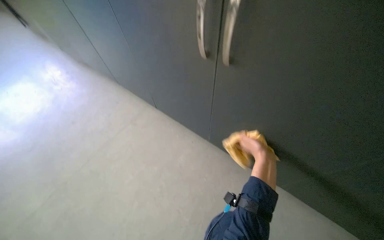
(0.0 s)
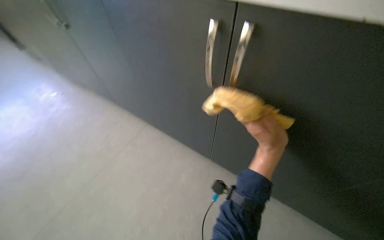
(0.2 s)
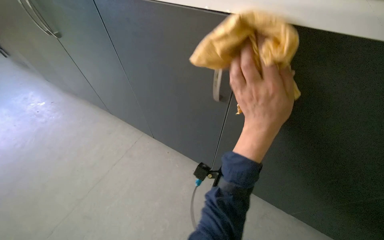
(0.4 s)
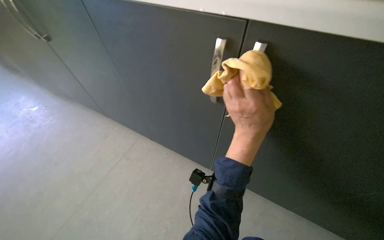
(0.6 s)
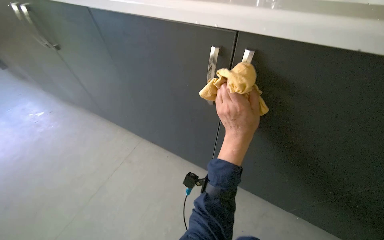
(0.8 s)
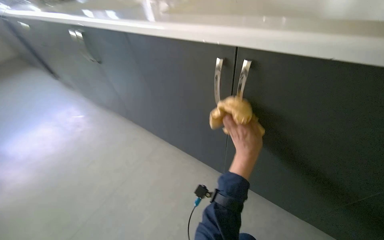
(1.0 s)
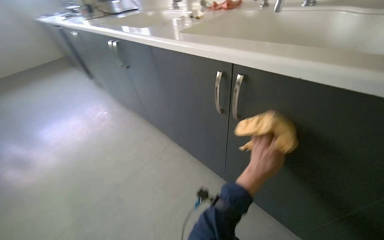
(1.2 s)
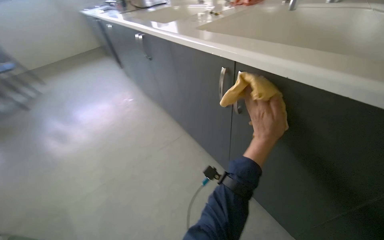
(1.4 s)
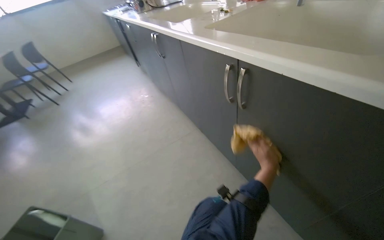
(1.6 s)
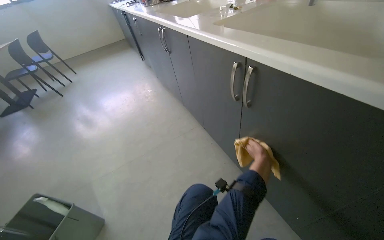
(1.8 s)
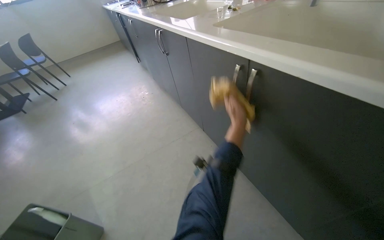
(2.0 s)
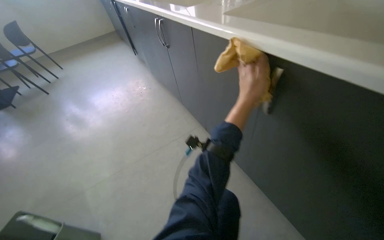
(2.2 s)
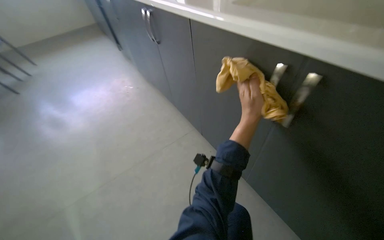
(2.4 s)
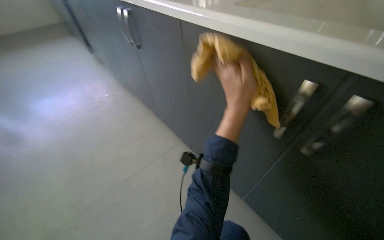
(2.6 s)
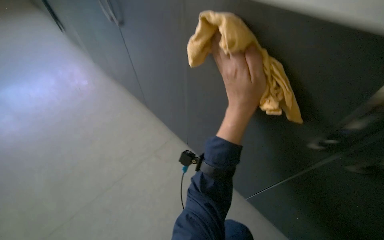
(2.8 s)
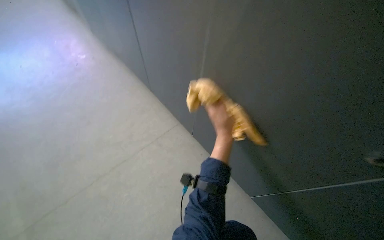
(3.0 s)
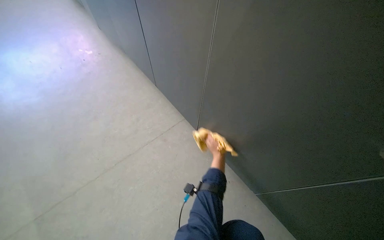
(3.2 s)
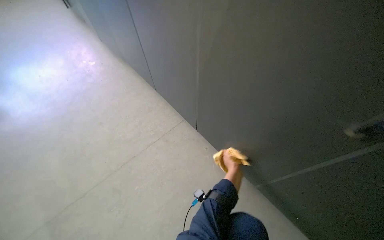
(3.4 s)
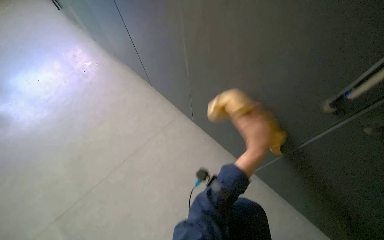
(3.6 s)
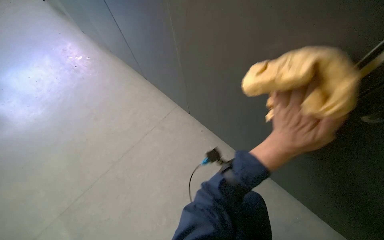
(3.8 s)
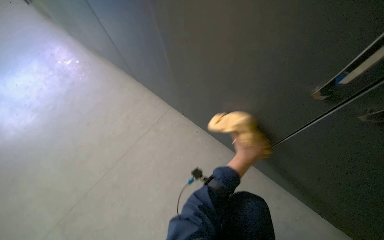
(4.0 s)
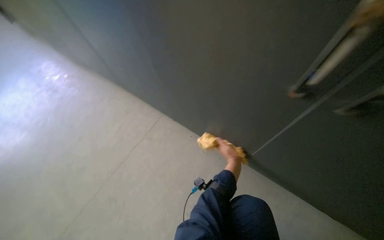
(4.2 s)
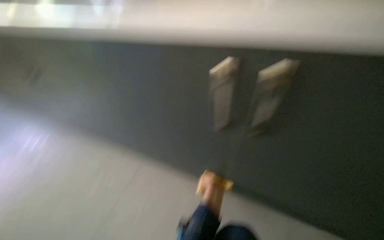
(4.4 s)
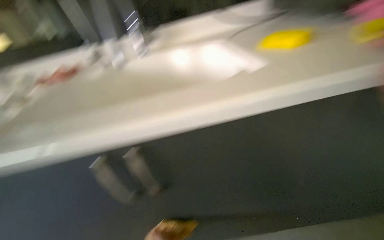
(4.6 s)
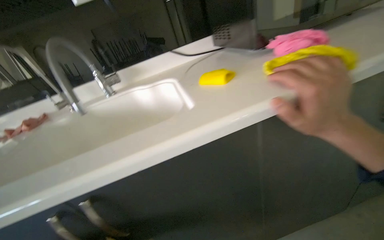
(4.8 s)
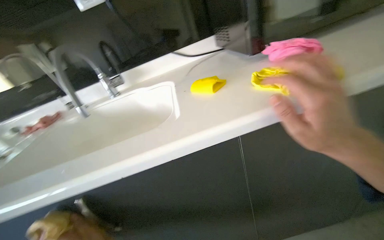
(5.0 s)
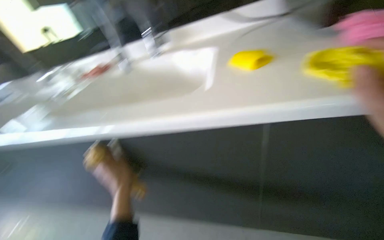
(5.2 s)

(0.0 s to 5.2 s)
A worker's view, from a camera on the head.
Job: cleaning kitchen.
The whole recording: Cleaning exterior of kitchen cabinets. The worker wipes the exterior surfaces of the kitchen cabinets with a cloth.
0.0 s - 1.8 s: The wearer's head swings roughly 20 degrees to the left.
1.8 s - 3.4 s: The wearer looks roughly 20 degrees further to the right. The left hand is displaced farther from the camera and to the left by approximately 20 cm.
3.4 s - 5.2 s: The camera pitches upward, by roughly 20 degrees.

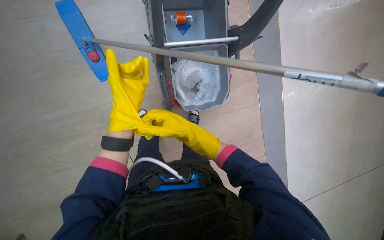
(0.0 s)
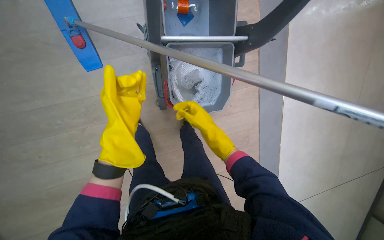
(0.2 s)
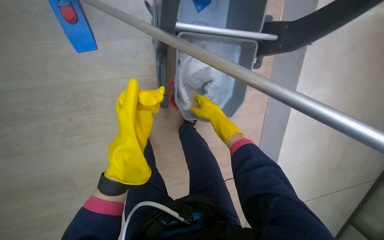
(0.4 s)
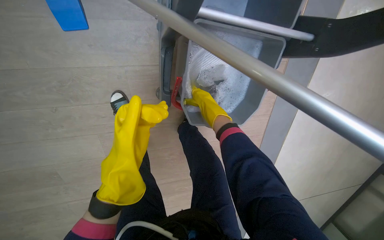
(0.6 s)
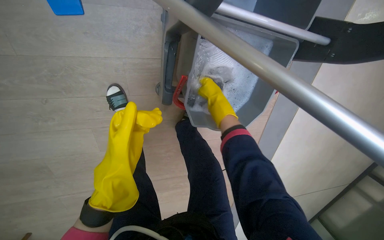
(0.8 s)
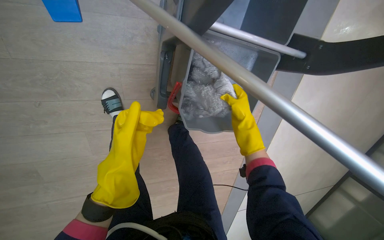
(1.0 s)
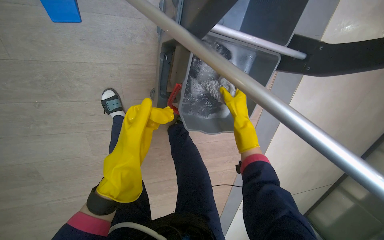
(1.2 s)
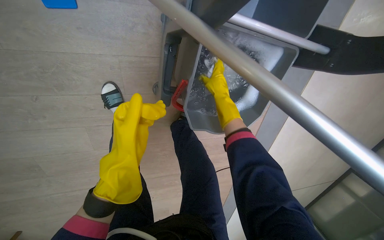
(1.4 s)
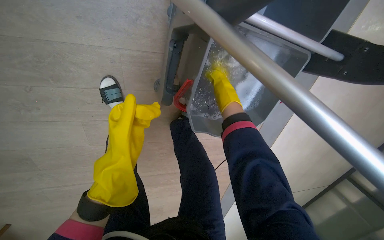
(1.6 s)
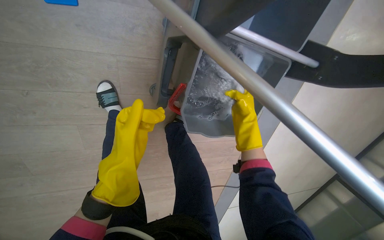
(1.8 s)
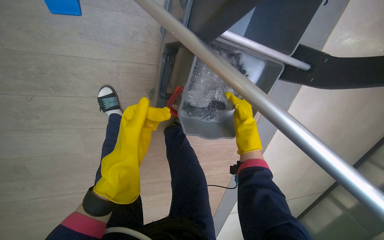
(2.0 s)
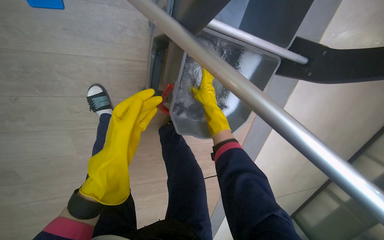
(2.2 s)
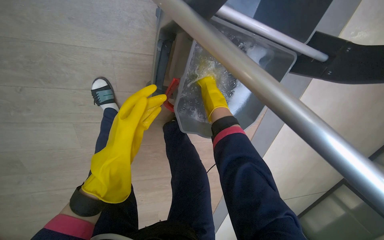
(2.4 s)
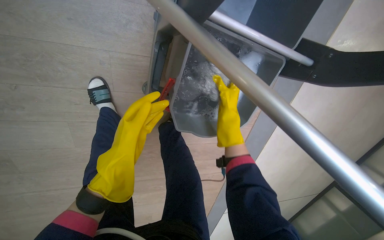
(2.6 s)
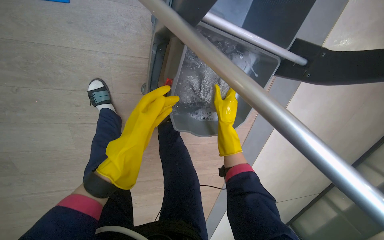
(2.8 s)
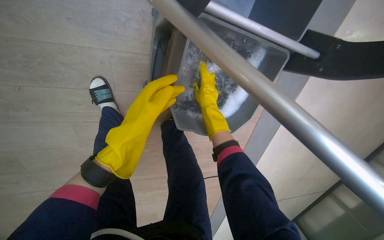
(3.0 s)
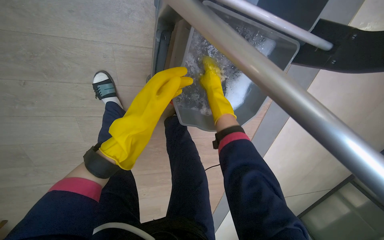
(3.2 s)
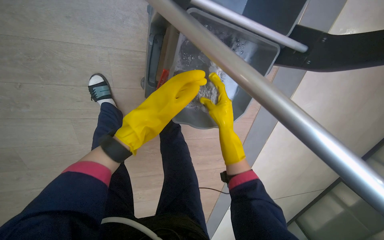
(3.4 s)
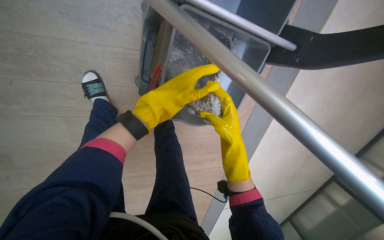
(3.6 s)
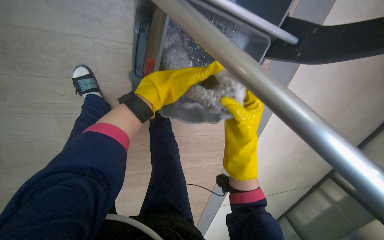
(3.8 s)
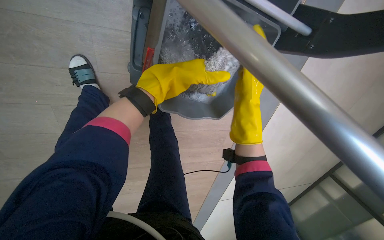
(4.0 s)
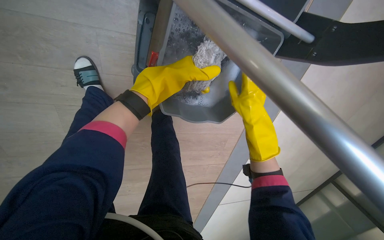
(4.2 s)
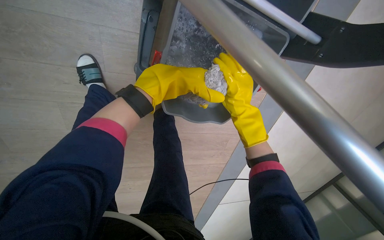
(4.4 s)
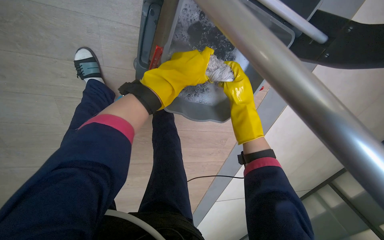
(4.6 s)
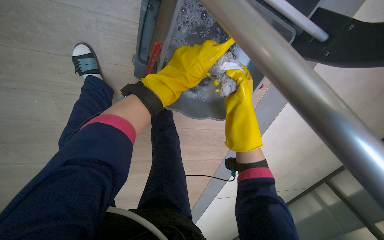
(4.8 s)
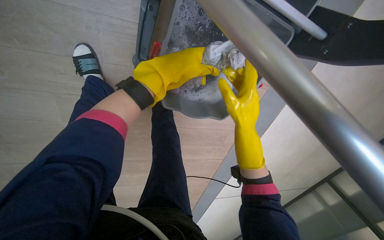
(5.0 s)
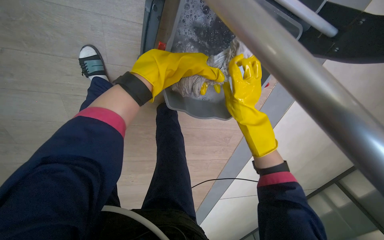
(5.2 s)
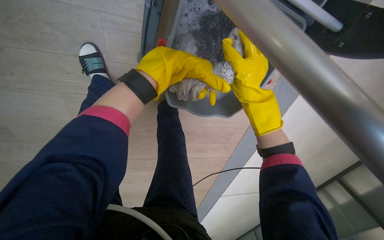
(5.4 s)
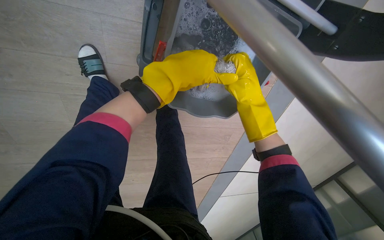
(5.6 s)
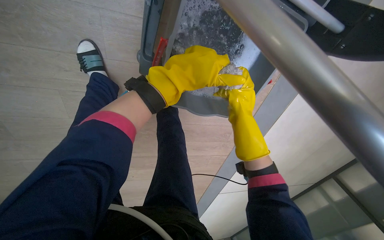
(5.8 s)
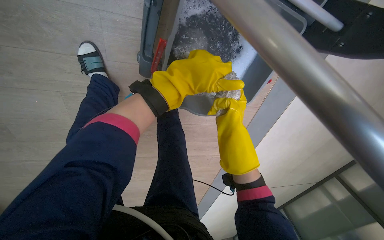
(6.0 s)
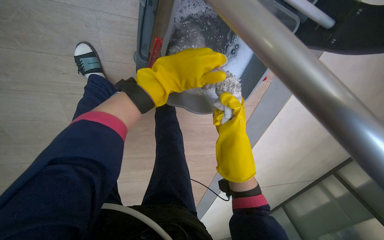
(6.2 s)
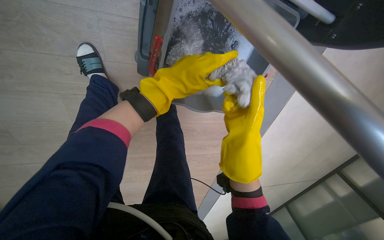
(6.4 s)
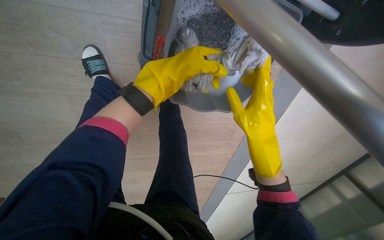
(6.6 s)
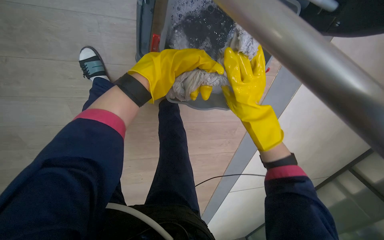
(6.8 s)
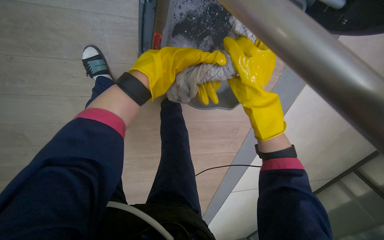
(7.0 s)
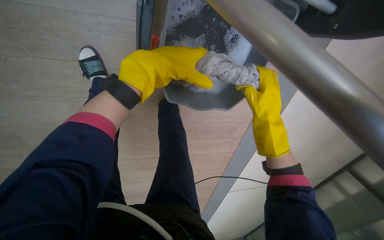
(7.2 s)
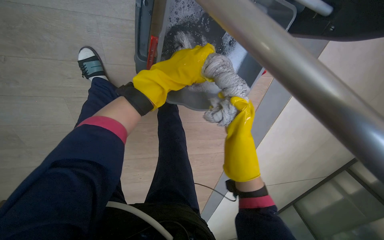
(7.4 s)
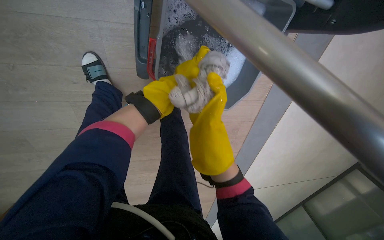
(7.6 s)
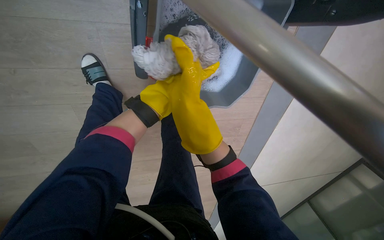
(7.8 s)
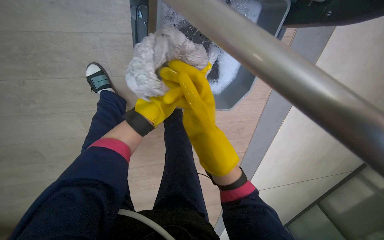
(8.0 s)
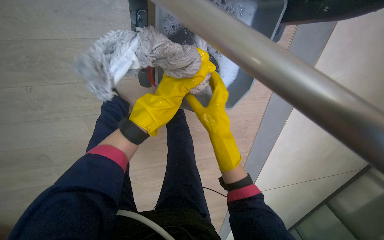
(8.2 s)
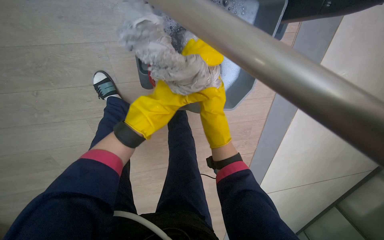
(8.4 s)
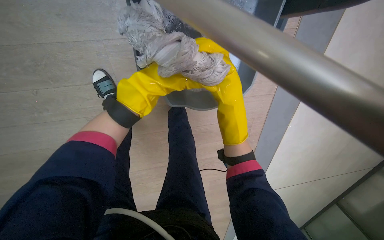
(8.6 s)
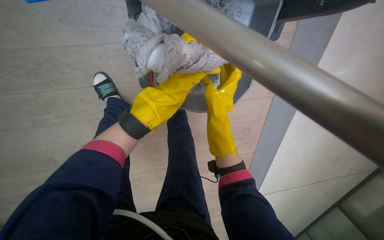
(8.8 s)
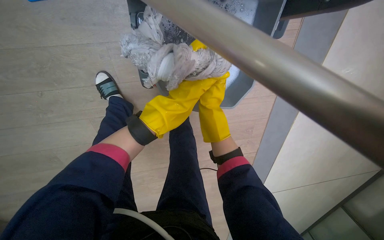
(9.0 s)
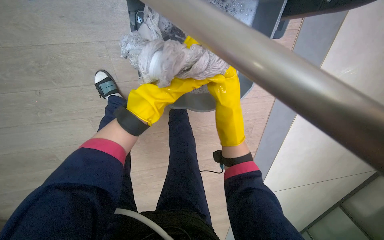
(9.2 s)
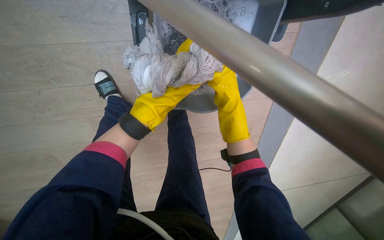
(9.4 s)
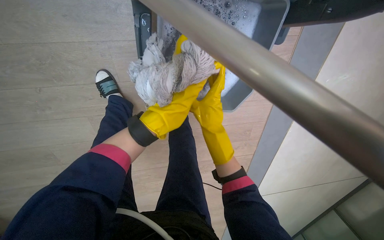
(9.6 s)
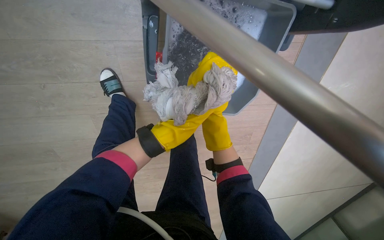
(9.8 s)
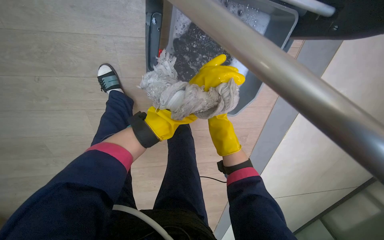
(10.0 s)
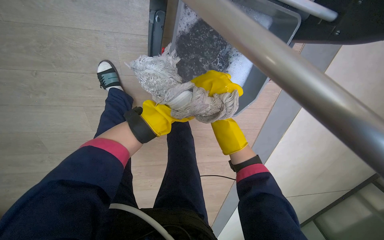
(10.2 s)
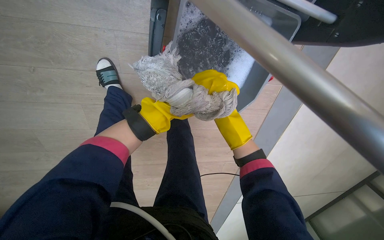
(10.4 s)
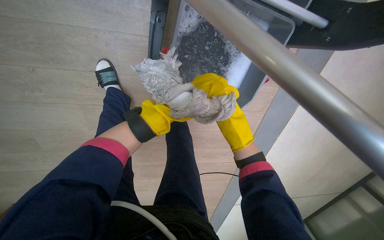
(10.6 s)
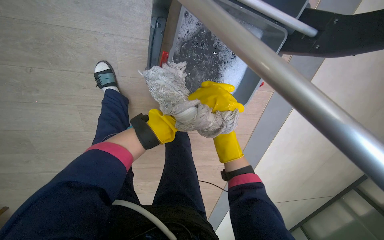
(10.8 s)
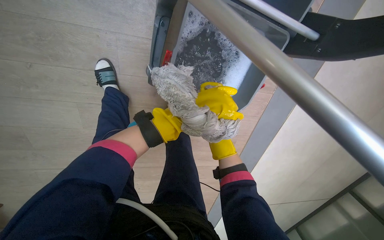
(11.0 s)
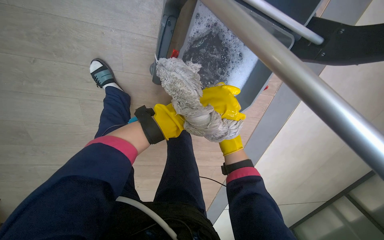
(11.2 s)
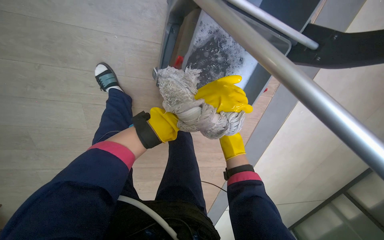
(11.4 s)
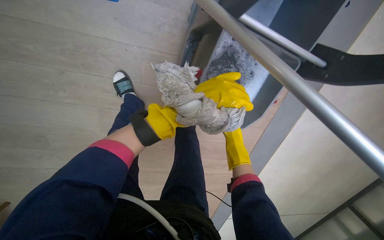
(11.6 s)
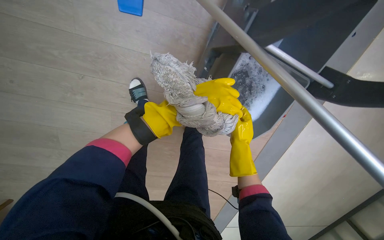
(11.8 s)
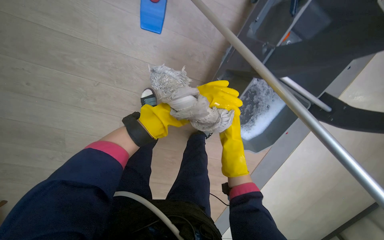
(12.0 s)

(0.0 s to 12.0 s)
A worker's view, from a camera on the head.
Job: preparing cleaning supplies.
The whole recording: Attaching a Mop Cloth. The worker washes a white cloth and attaches it to the mop head.
0.0 s - 1.6 s: The camera pitches downward, by roughly 15 degrees.
1.6 s - 3.0 s: The right hand swings up and down the picture, approximately 15 cm each way, with 2 reversals.
3.0 s - 4.4 s: Both hands travel together to the right, approximately 15 cm.
4.4 s - 6.0 s: The right hand moves farther from the camera, about 10 cm.
6.0 s - 7.6 s: The left hand shifts roughly 15 cm farther from the camera, while the right hand is displaced nearer to the camera and to the left by some 15 cm.
7.6 s - 9.0 s: The right hand swings nearer and farther, roughly 20 cm each way, with 2 reversals.
9.0 s - 10.4 s: The left hand shifts about 10 cm farther from the camera. The right hand travels farther from the camera and back again, about 10 cm each way.
10.4 s - 12.0 s: The wearer looks about 15 degrees further upward. The right hand is displaced nearer to the camera and to the left by some 25 cm, while the left hand moves nearer to the camera, about 20 cm.

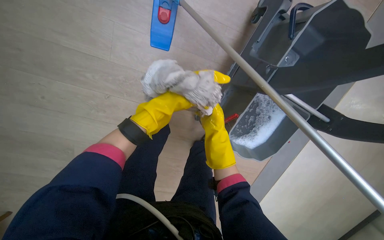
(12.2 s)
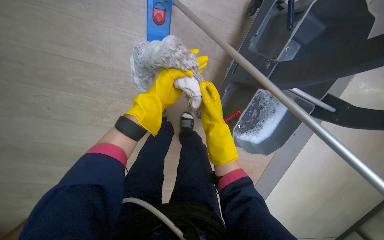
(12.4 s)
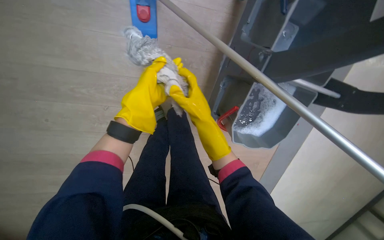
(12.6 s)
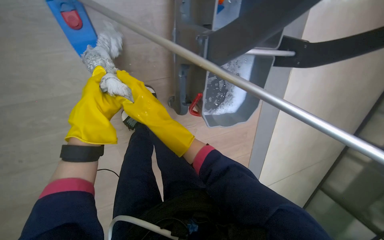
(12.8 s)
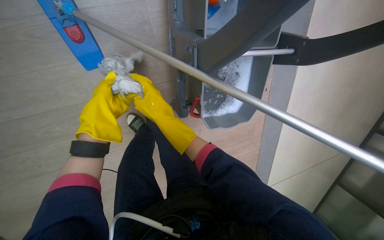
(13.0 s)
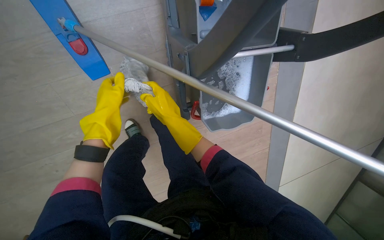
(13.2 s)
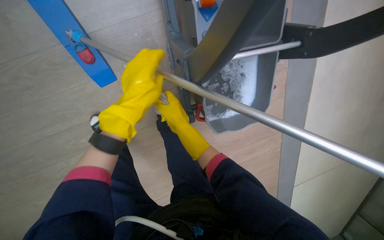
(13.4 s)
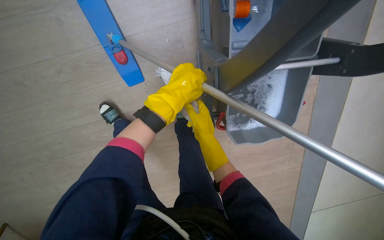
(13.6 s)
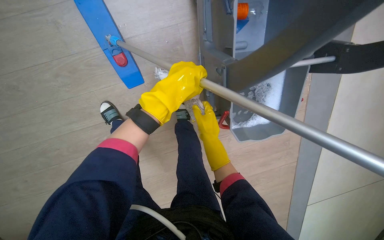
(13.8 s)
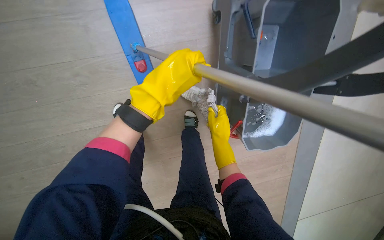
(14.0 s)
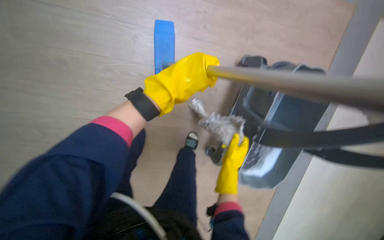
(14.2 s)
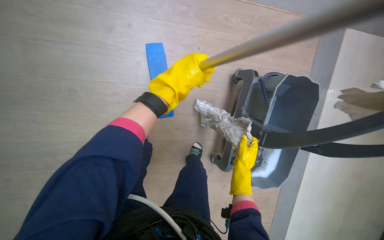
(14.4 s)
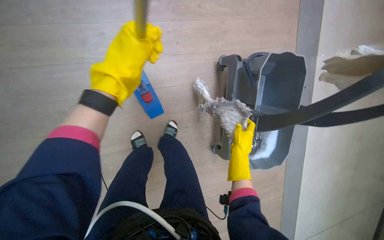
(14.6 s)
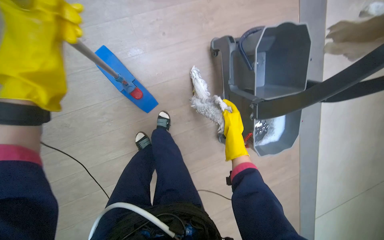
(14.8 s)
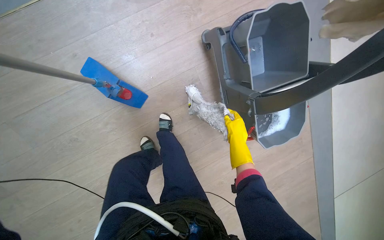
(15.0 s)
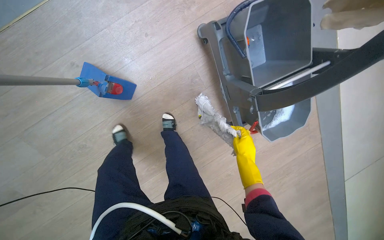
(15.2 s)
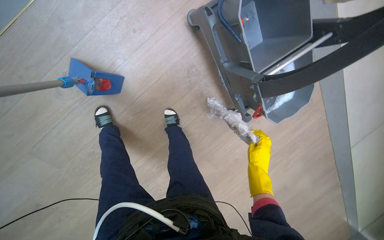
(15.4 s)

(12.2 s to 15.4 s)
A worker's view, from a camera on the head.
Job: preparing cleaning supplies.
The whole recording: Attaching a Mop Cloth. The worker washes a white cloth and attaches it to the mop head.
12.2 s - 13.8 s: Everything in view rotates about 25 degrees counterclockwise.
